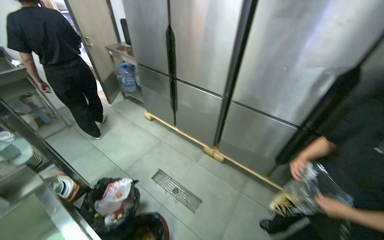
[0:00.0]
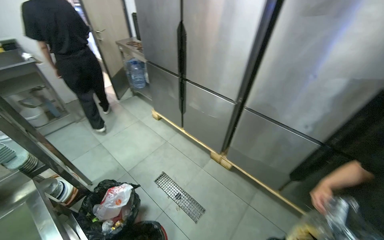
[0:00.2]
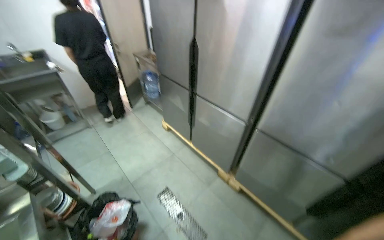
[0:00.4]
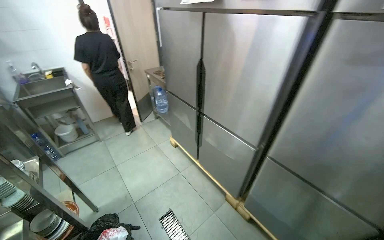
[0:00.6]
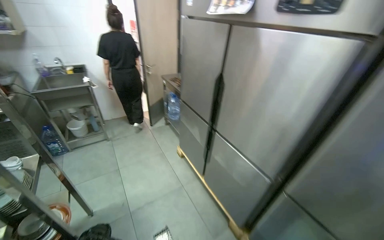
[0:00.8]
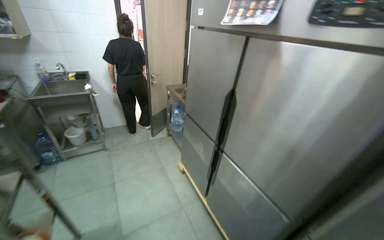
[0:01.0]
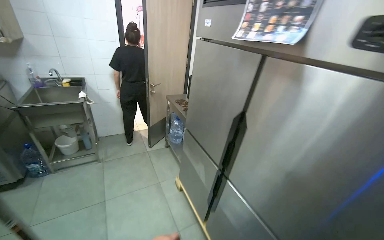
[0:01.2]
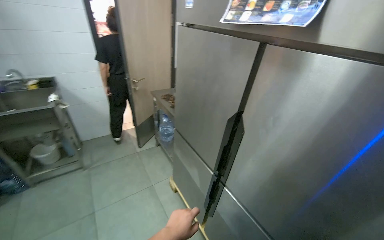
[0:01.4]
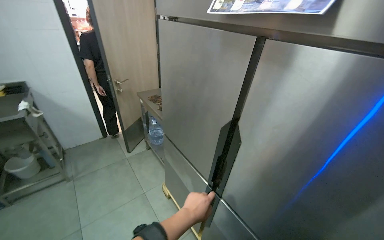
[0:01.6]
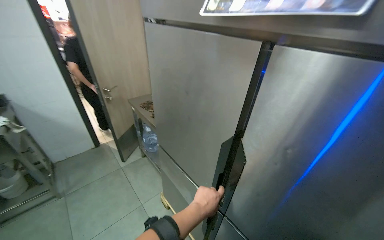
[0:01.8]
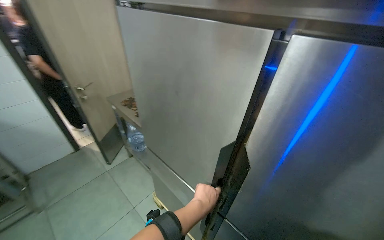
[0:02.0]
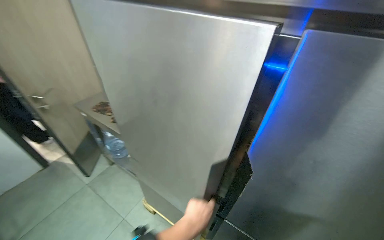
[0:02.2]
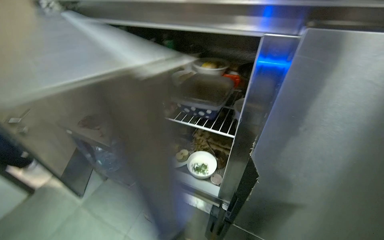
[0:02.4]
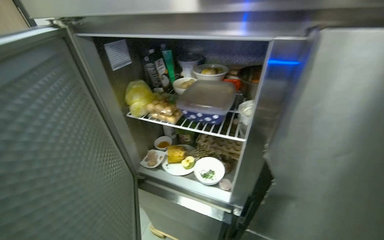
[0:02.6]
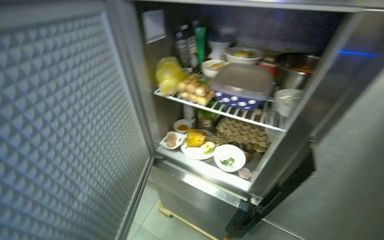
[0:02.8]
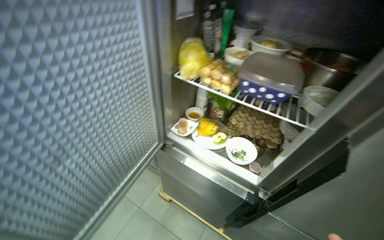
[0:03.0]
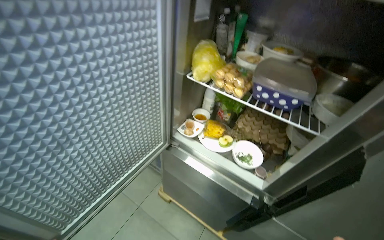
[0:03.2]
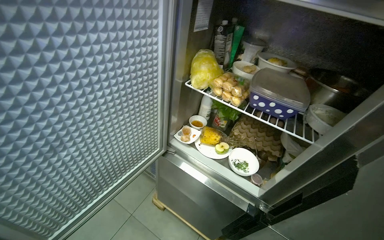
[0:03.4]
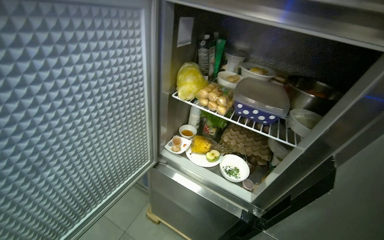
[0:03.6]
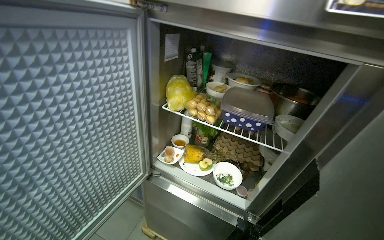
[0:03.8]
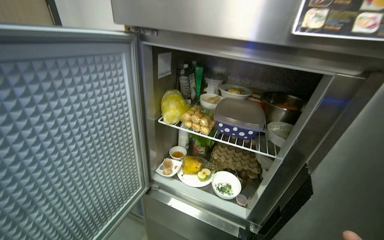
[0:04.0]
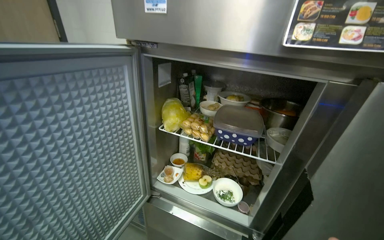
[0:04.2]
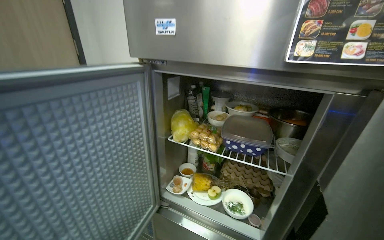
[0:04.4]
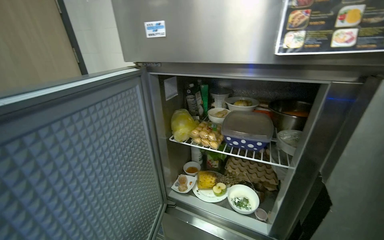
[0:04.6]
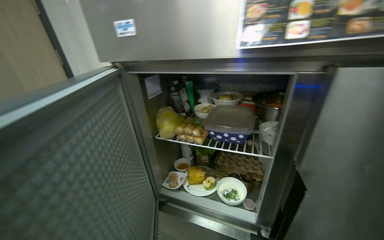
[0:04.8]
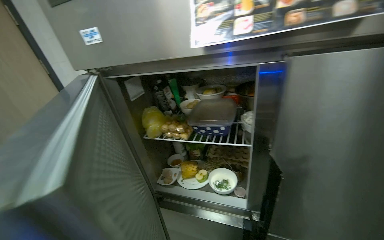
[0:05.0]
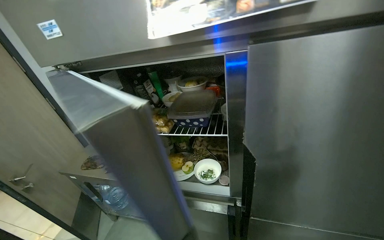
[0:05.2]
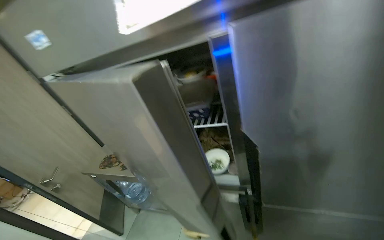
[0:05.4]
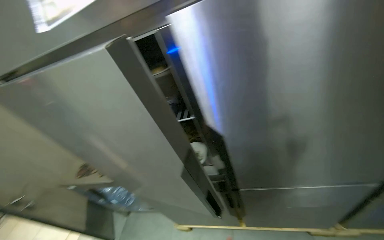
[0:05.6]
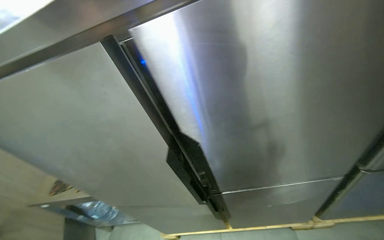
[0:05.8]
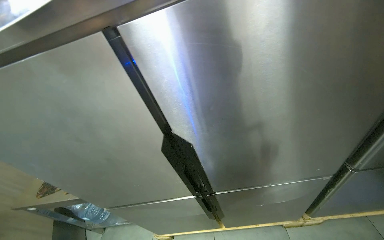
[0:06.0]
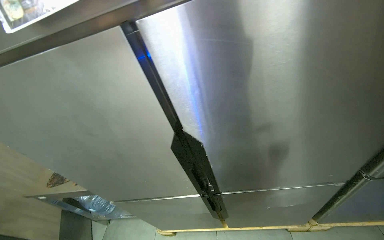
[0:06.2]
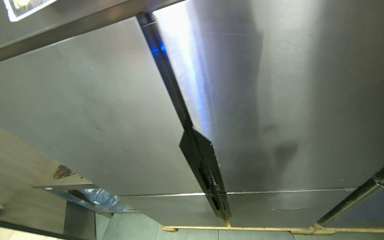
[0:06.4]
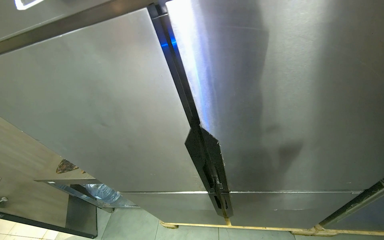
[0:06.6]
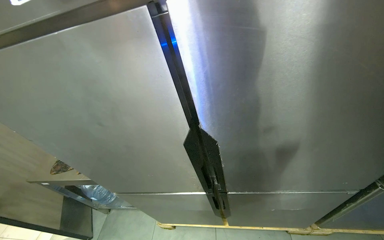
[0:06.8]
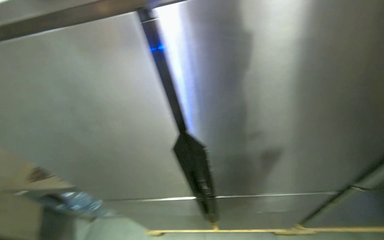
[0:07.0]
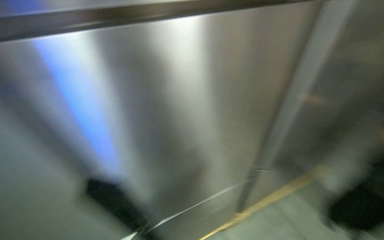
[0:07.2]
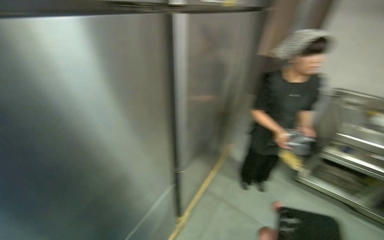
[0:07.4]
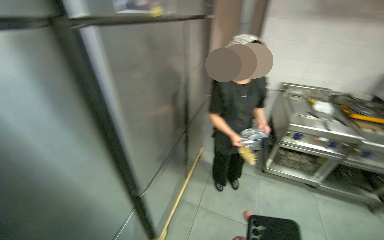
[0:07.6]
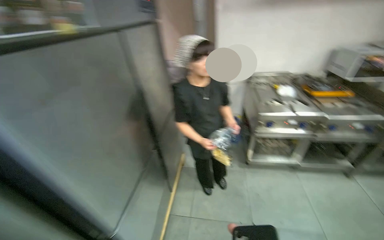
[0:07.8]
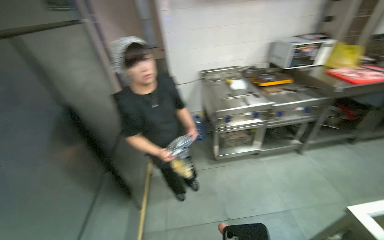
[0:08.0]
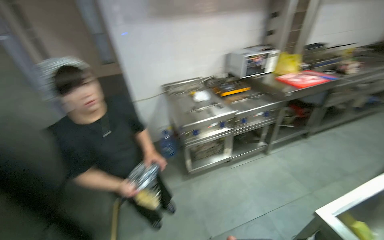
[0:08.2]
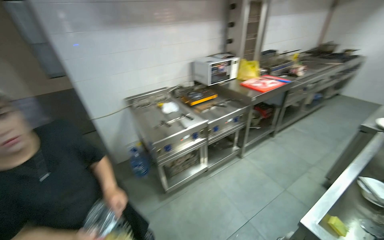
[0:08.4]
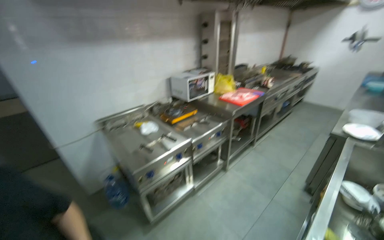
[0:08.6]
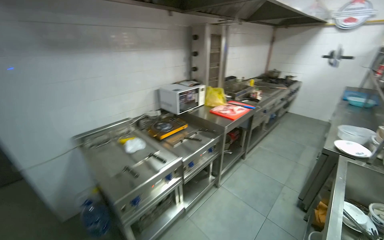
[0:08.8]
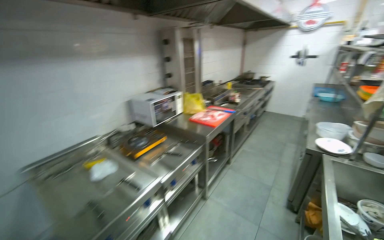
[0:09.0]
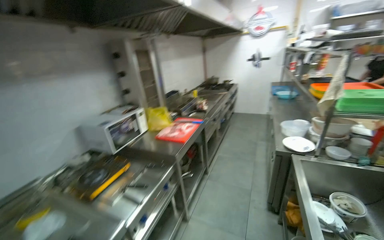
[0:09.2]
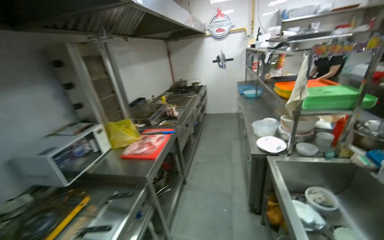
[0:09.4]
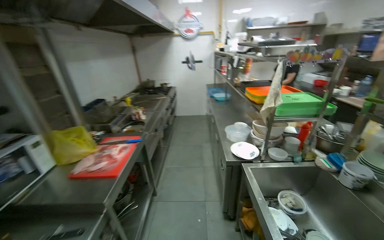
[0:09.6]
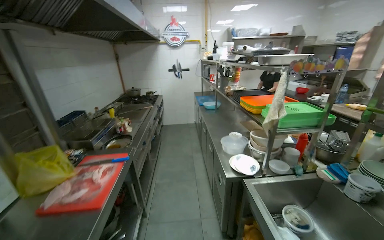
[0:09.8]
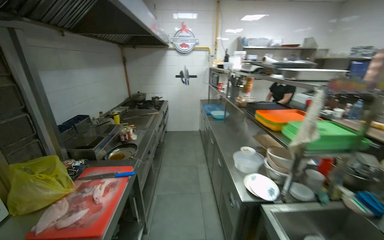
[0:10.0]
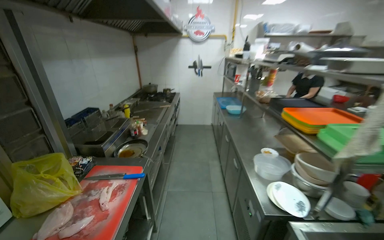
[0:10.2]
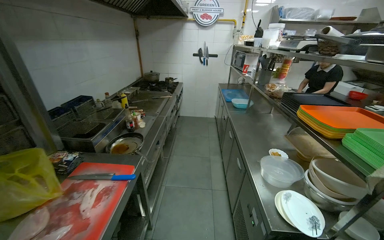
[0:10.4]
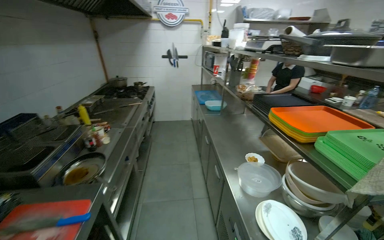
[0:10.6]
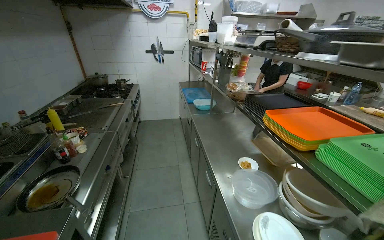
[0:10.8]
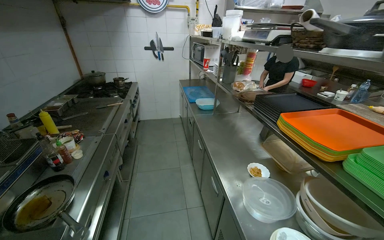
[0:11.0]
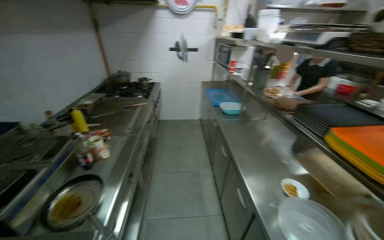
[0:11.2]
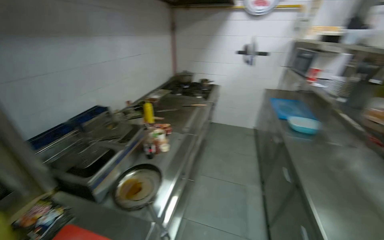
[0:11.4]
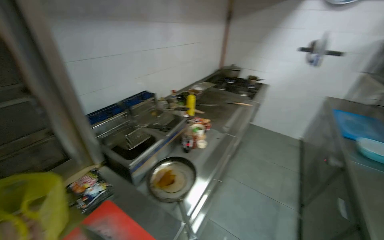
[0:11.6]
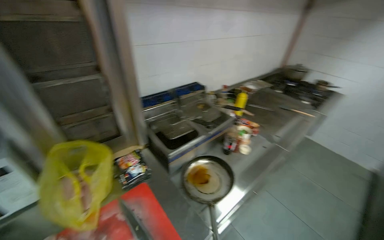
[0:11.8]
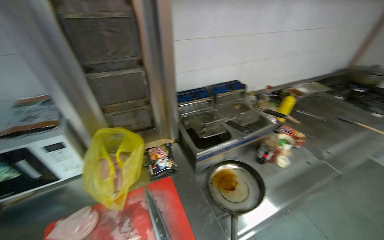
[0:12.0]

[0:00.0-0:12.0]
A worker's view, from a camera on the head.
Job: preparing food.
The whole recording: Cutting chicken on cutting board. The worker removes chicken from a bag and cuts it into pieces on a red cutting board.
0:00.0 to 0:01.6: The wearer moves approximately 1 m. The head rotates some 20 degrees to the left.
0:01.6 to 0:03.0: The camera is carried approximately 40 cm. The head rotates approximately 20 degrees to the right. The camera pitches downward, by some 15 degrees.
0:03.0 to 0:04.4: The view tips upward by approximately 20 degrees.
0:04.4 to 0:06.0: The head rotates some 35 degrees to the right.
0:06.0 to 0:07.6: The camera is aimed approximately 25 degrees further to the right.
0:07.6 to 0:09.0: The wearer moves roughly 90 cm. The wearer looks roughly 70 degrees further to the right. The view tips upward by approximately 15 degrees.
0:09.0 to 0:10.4: The camera is carried some 1 m. The wearer looks some 35 degrees further to the right.
0:10.4 to 0:12.0: The camera travels some 70 cm. The wearer's head swings some 60 degrees to the left.

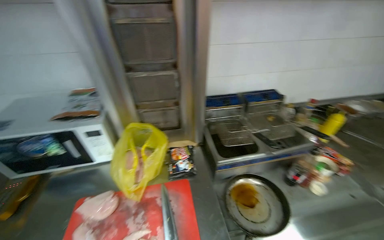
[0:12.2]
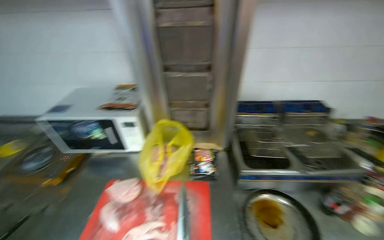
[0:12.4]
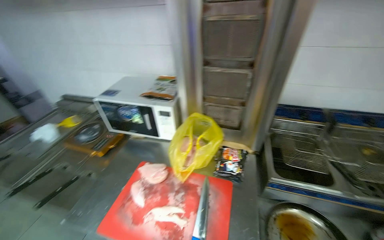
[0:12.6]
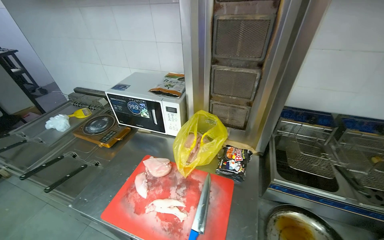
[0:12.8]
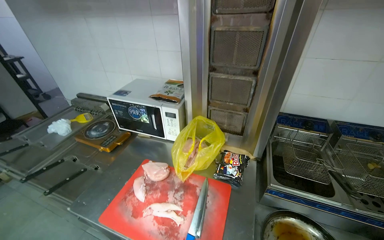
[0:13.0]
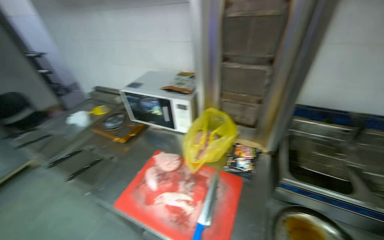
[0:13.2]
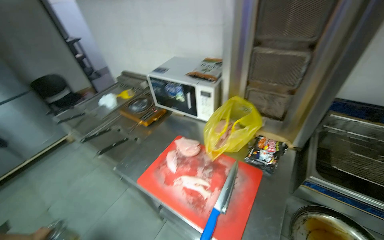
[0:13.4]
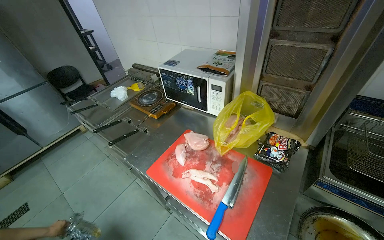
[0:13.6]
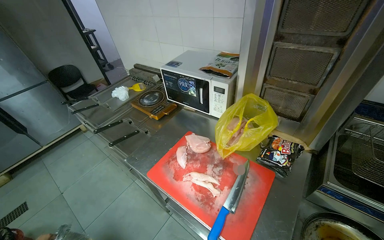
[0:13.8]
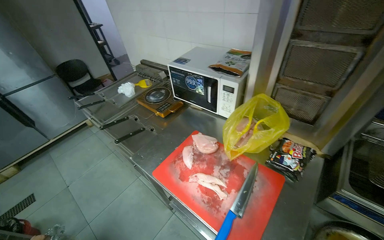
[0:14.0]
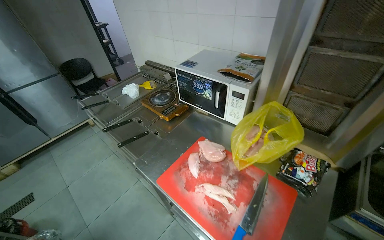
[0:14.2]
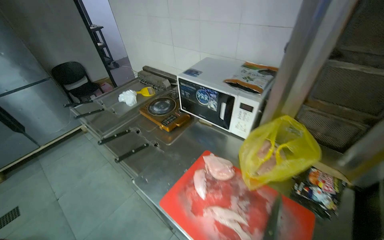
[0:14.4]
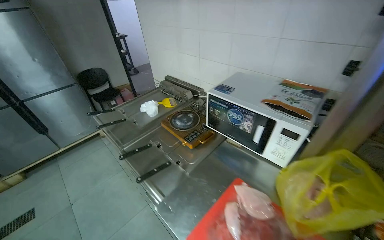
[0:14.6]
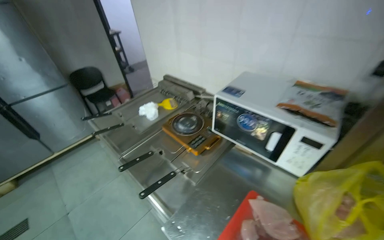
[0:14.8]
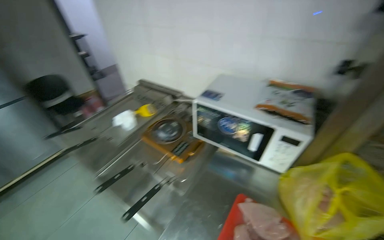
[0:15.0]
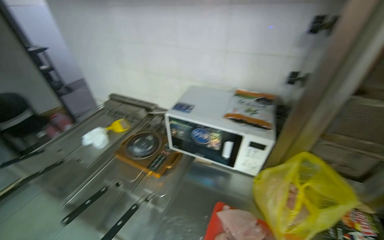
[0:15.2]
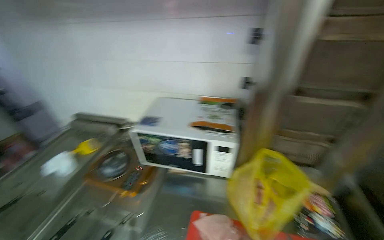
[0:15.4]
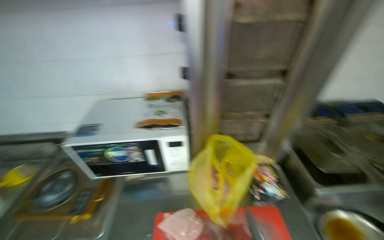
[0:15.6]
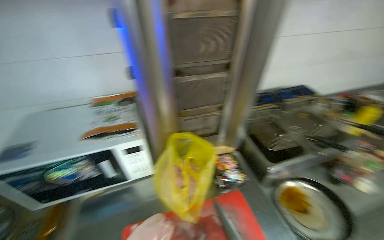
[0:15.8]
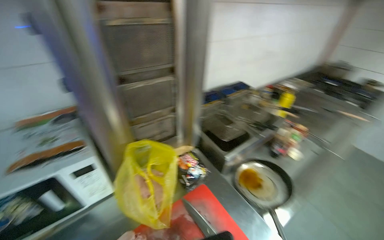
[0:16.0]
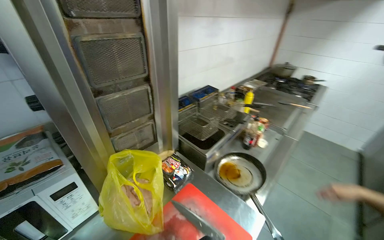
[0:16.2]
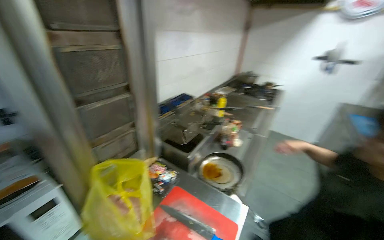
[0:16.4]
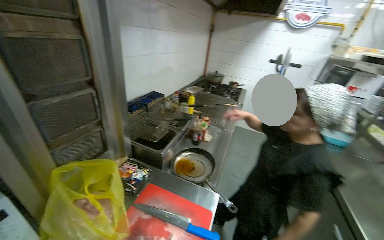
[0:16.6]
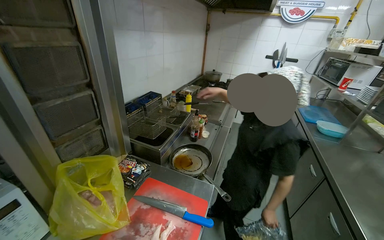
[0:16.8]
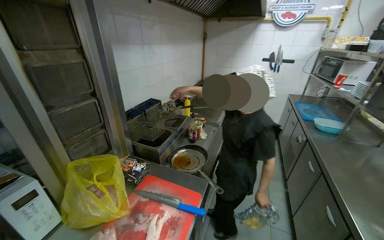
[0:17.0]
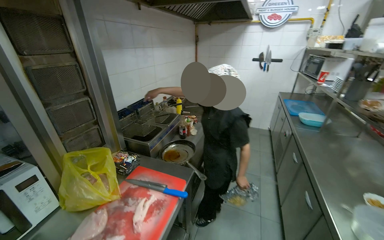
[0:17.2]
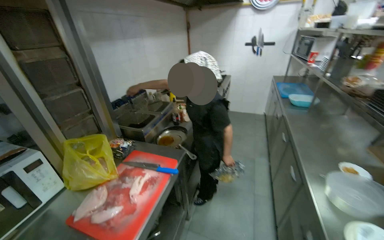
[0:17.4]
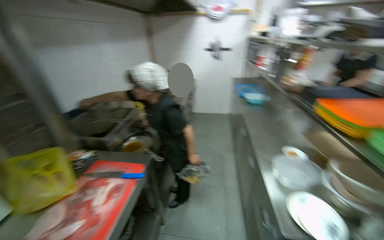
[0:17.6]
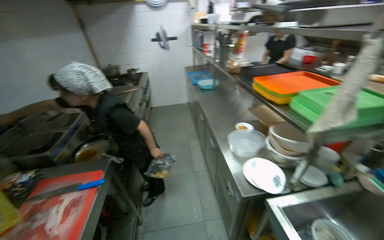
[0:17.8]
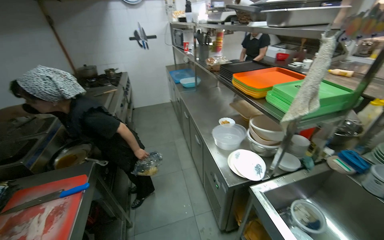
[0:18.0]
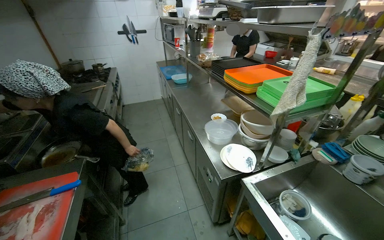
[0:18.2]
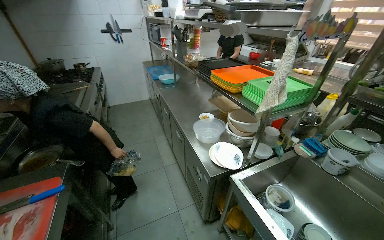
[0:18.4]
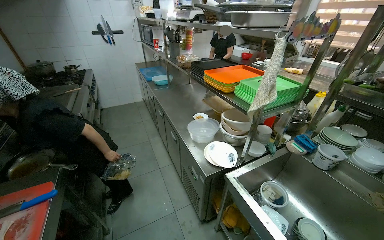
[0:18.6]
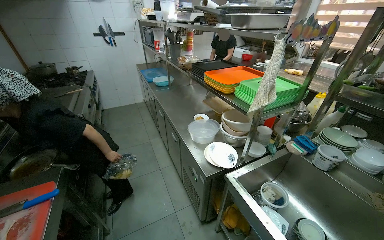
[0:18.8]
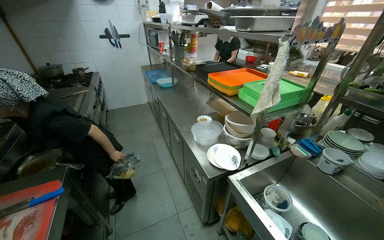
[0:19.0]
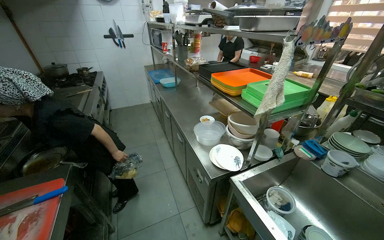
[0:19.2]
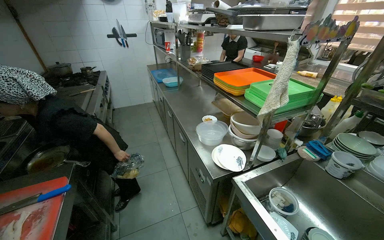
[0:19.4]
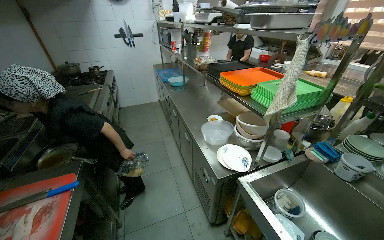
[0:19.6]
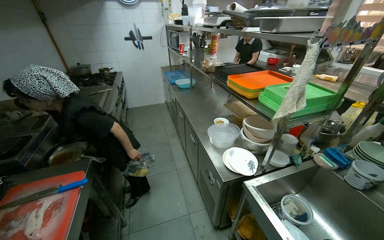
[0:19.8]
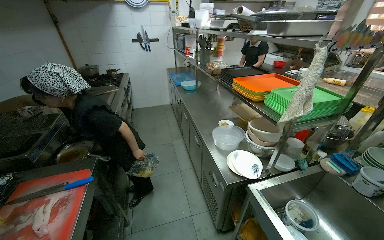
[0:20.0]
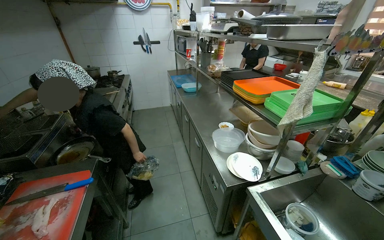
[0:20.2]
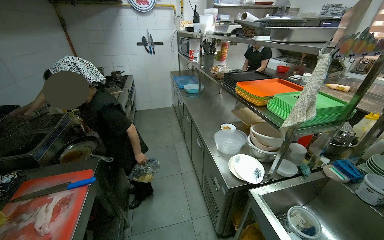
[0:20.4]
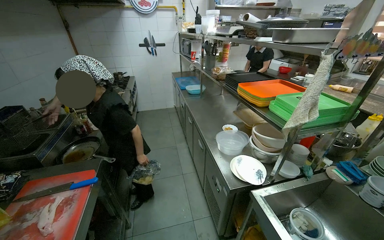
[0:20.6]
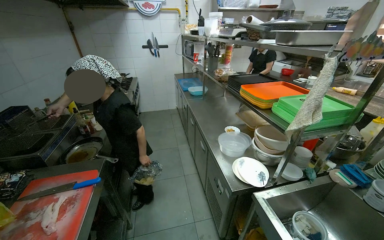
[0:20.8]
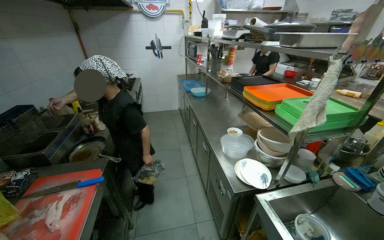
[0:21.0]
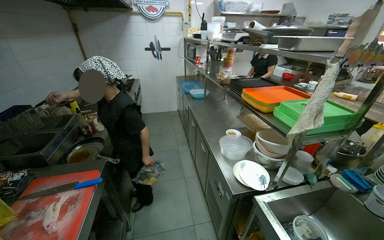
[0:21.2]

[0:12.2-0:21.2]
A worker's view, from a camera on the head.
Job: preparing food.
The whole recording: Cutting chicken on cutting board. The worker removes chicken from a bag and cuts it into pieces on a red cutting board.
0:12.2 to 0:13.8: The head rotates approximately 50 degrees to the left.
0:15.2 to 0:16.6: The head rotates some 95 degrees to the right.
0:16.6 to 0:18.2: The wearer moves about 60 cm. The head rotates approximately 40 degrees to the right.
